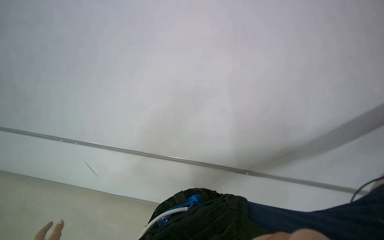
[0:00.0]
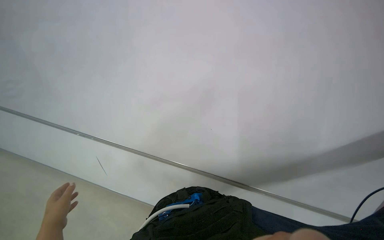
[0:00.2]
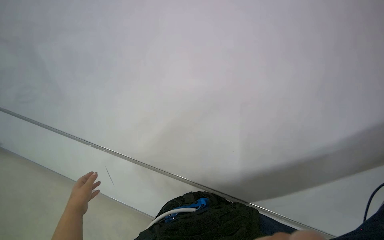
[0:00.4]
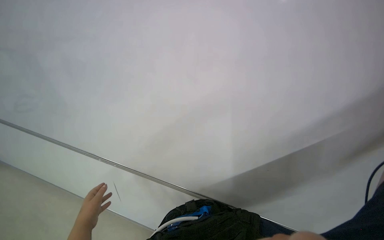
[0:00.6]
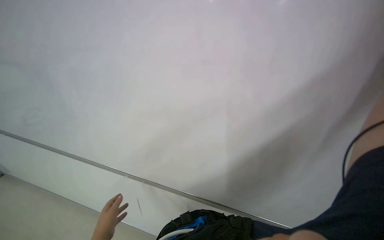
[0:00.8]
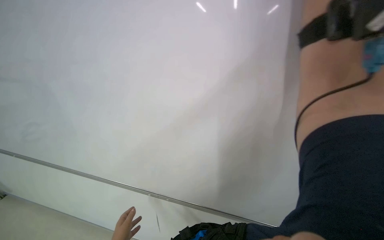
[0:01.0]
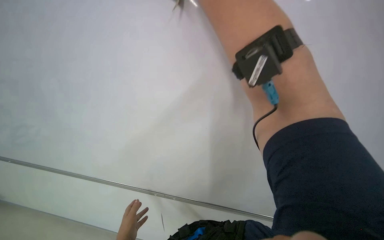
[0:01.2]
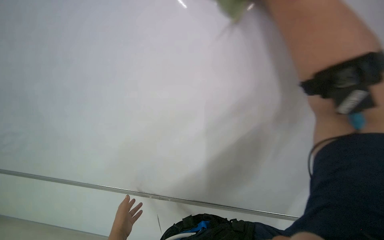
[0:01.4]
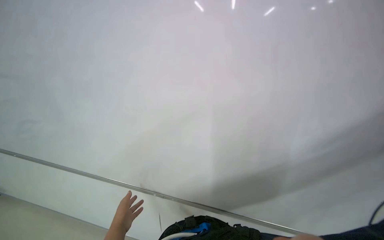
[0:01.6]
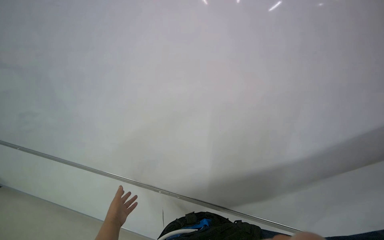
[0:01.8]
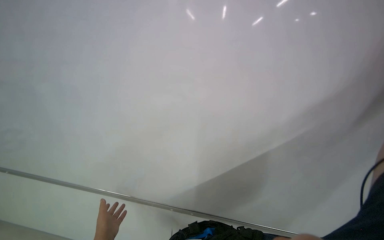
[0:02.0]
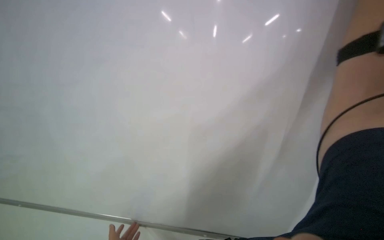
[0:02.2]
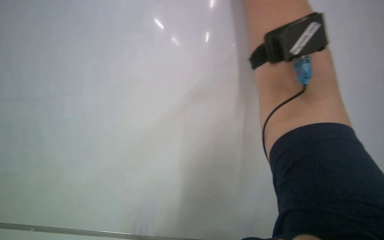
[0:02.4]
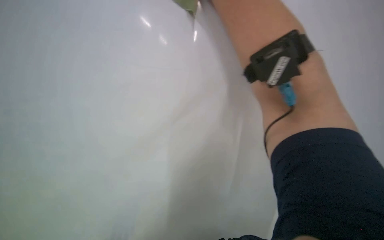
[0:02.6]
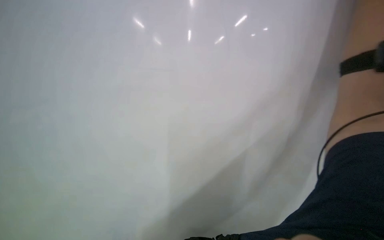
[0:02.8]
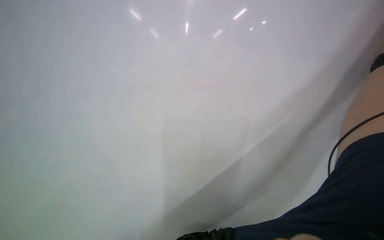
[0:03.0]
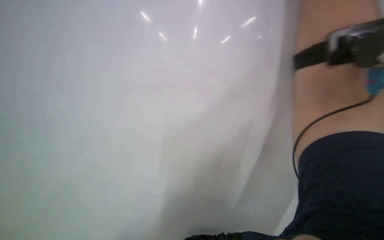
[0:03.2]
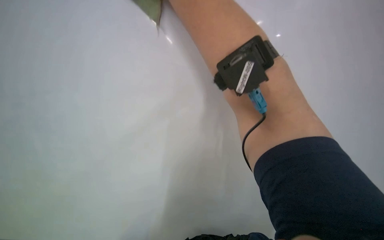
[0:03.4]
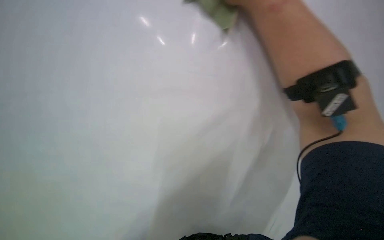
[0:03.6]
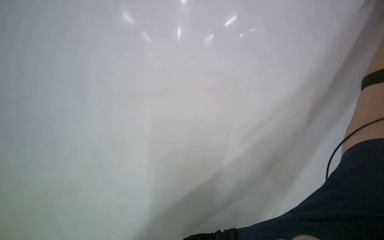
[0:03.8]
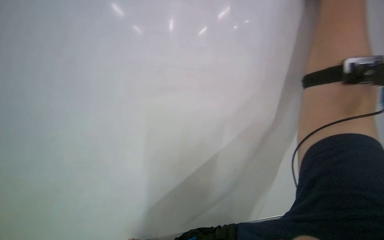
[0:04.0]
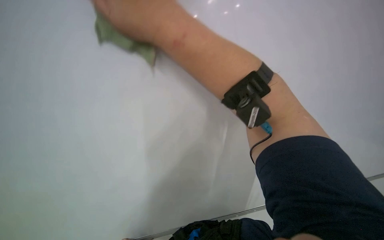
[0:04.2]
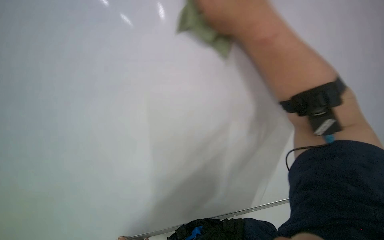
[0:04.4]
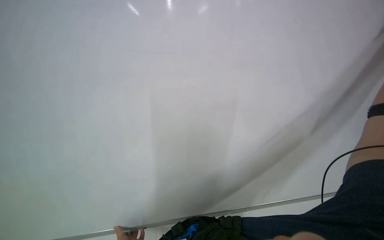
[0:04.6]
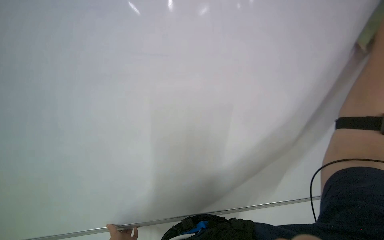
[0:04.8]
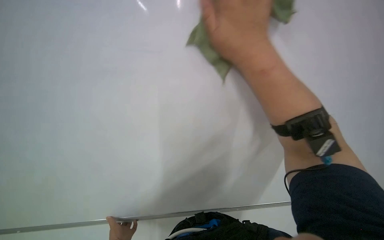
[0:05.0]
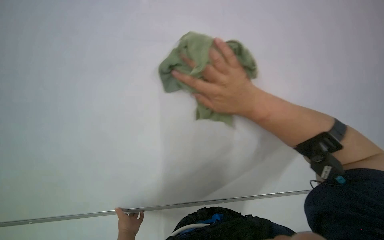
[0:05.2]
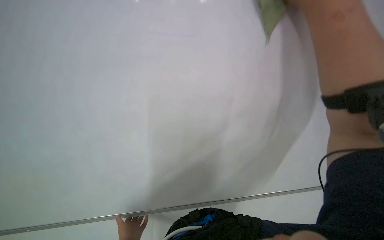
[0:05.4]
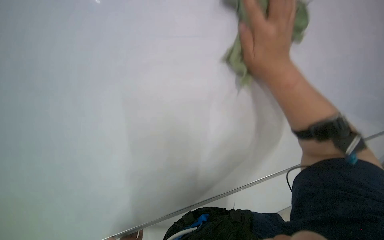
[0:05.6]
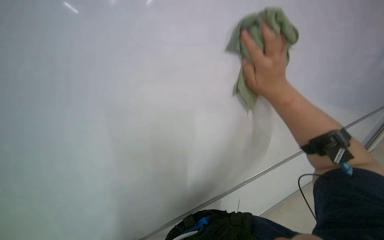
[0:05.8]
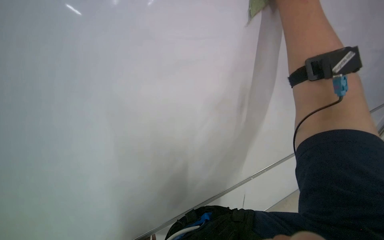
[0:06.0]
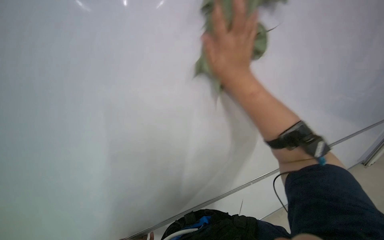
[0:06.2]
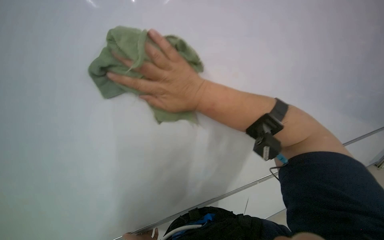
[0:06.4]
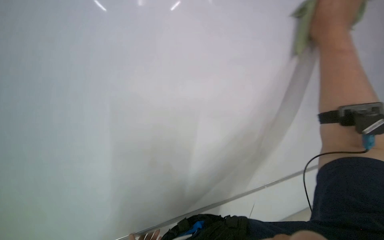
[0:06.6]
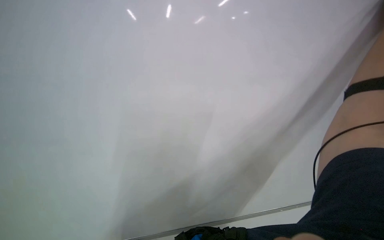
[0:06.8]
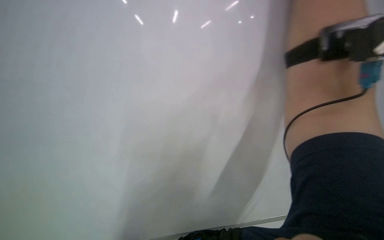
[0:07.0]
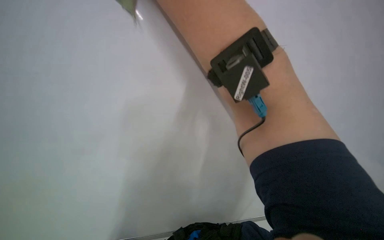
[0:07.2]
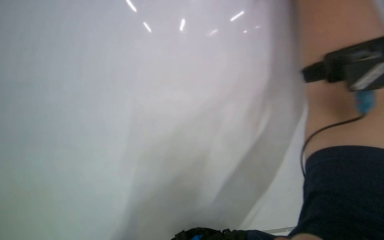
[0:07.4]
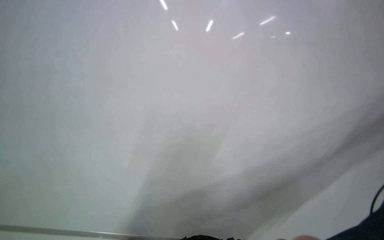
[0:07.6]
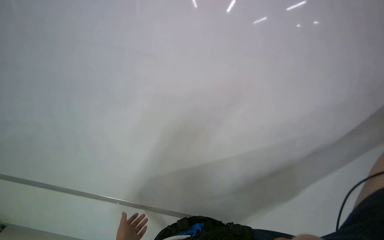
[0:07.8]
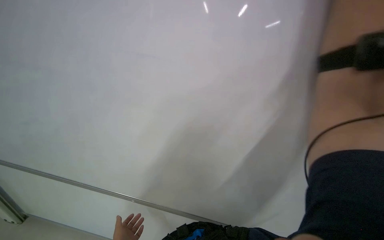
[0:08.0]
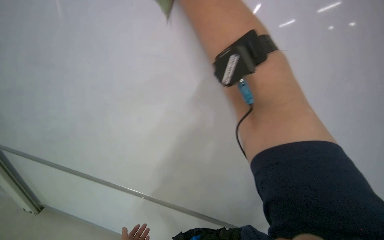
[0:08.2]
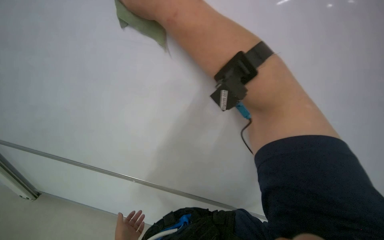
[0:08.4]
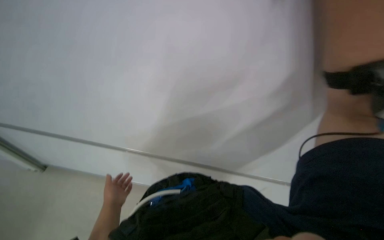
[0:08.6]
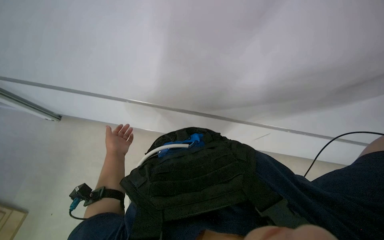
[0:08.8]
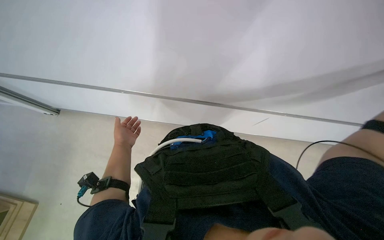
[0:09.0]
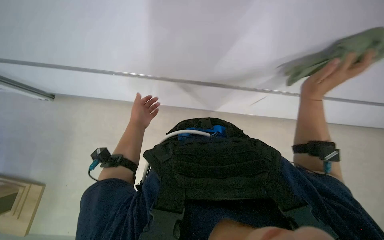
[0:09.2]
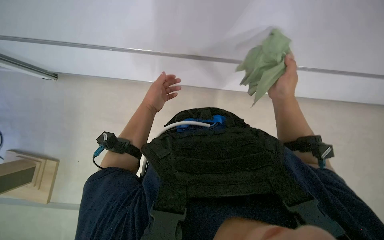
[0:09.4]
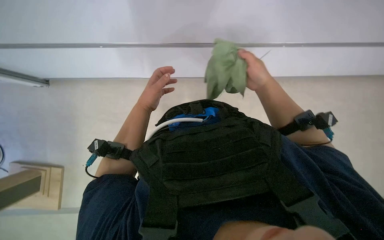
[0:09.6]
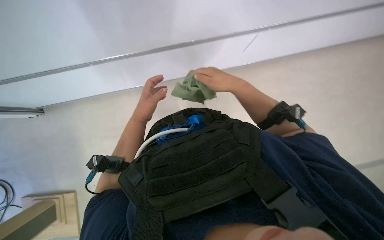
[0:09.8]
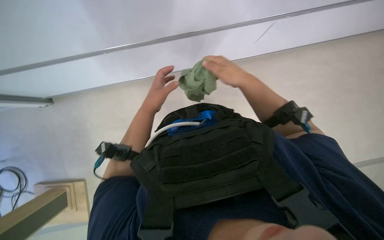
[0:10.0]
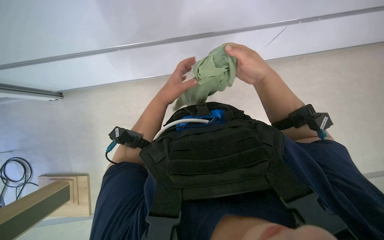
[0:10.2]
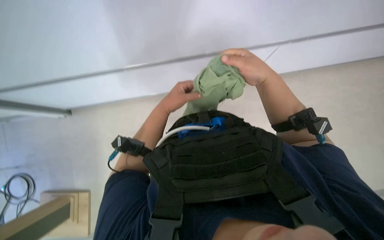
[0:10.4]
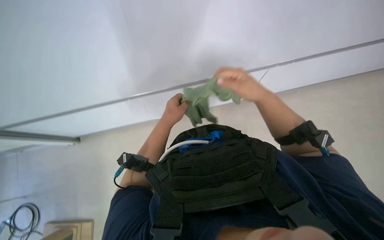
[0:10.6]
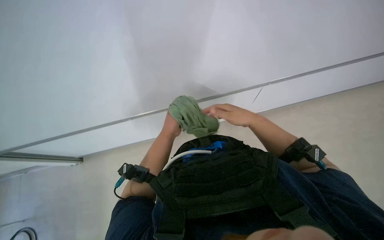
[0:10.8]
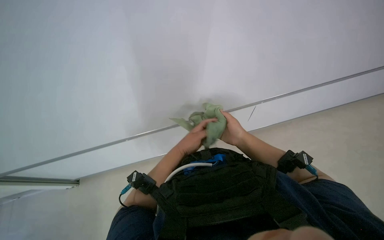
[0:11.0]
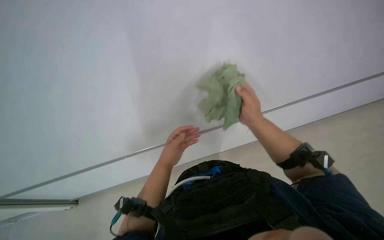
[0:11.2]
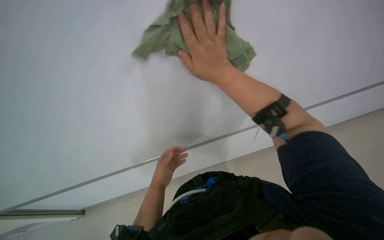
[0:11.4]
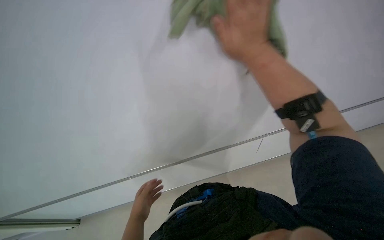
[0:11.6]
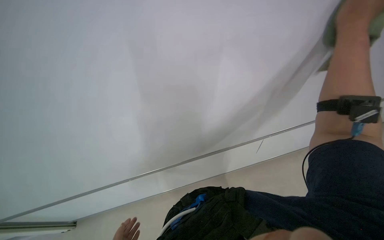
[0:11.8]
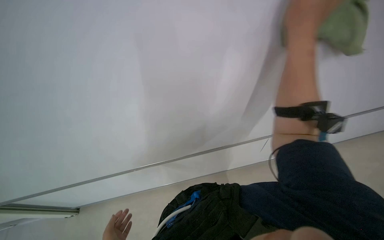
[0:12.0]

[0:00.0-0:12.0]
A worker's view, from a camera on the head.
Job: wiping surfaces.
The whole recording: Wiping white surfaces with cloth. The worker wipes white surfaces with a green cloth.
0:00.0 to 0:01.6: The camera is aimed roughly 25 degrees further to the left.
0:04.4 to 0:06.0: The right hand swings up and down the picture, about 20 cm each way, with 4 reversals.
0:07.6 to 0:09.0: The view tilts roughly 20 degrees downward.
0:09.0 to 0:10.4: The left hand travels nearer to the camera and to the right by approximately 25 cm.
0:10.4 to 0:12.0: The view tips upward by about 35 degrees.

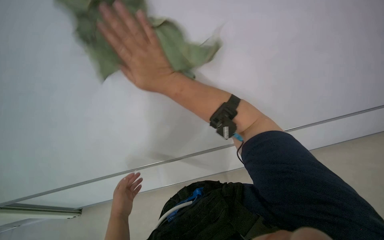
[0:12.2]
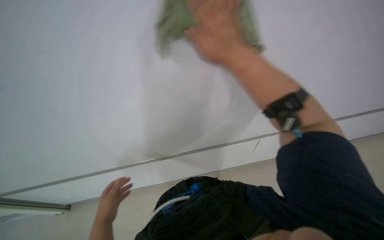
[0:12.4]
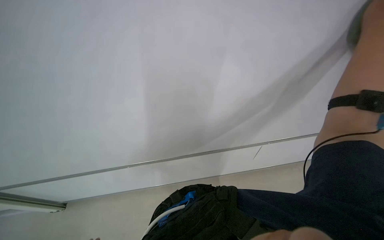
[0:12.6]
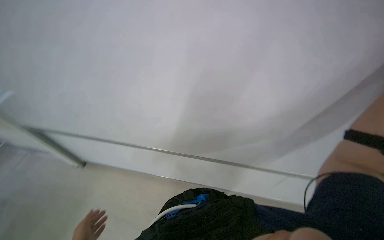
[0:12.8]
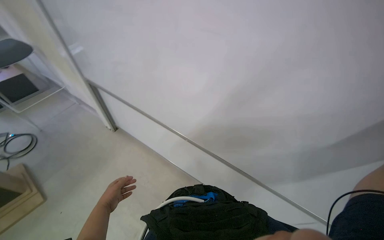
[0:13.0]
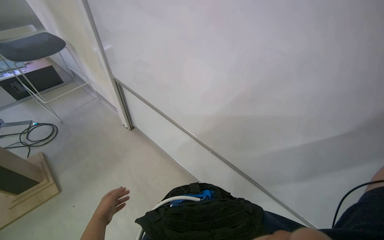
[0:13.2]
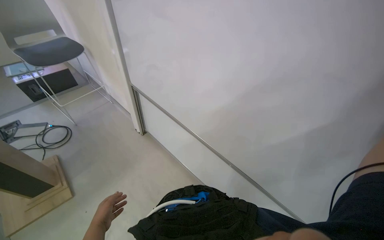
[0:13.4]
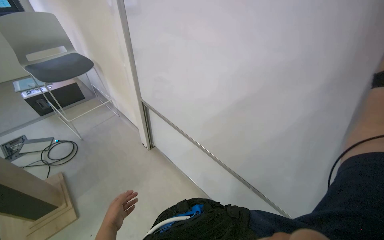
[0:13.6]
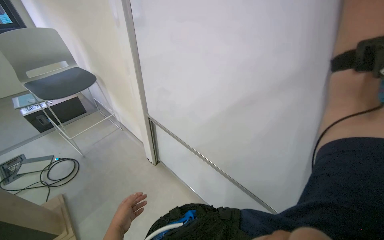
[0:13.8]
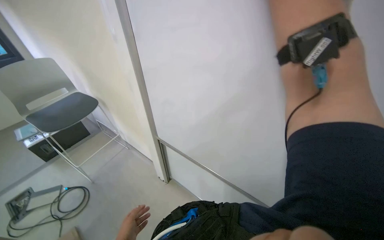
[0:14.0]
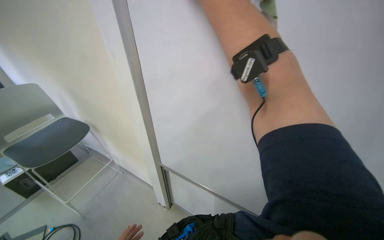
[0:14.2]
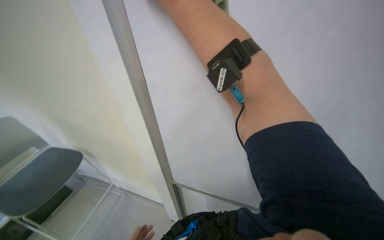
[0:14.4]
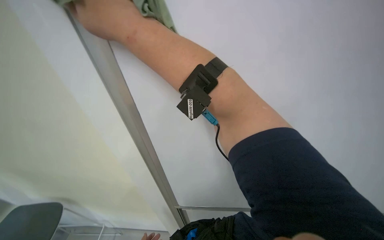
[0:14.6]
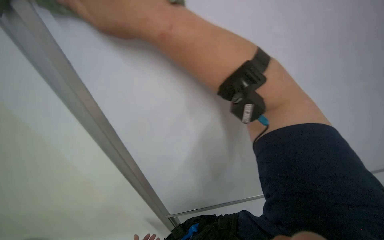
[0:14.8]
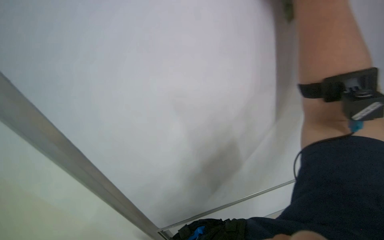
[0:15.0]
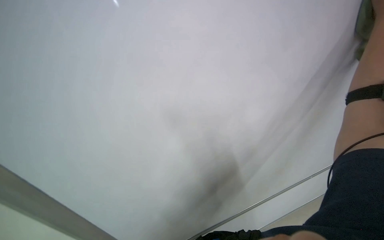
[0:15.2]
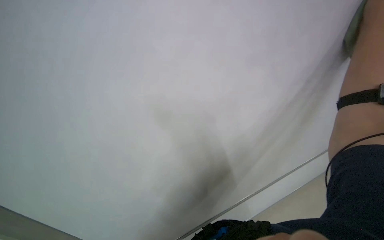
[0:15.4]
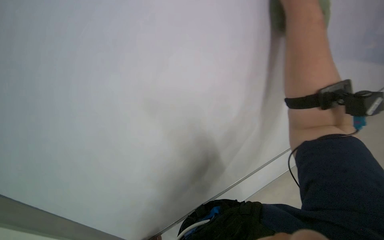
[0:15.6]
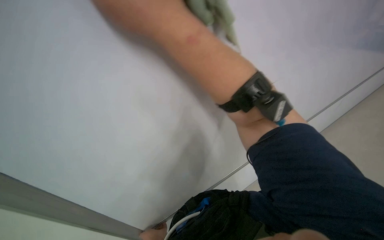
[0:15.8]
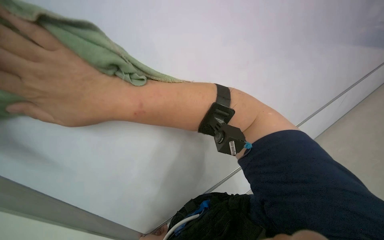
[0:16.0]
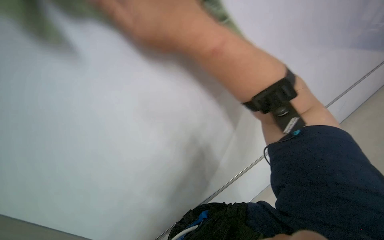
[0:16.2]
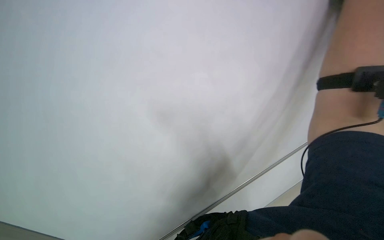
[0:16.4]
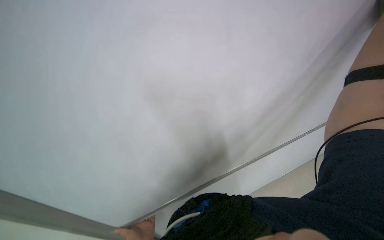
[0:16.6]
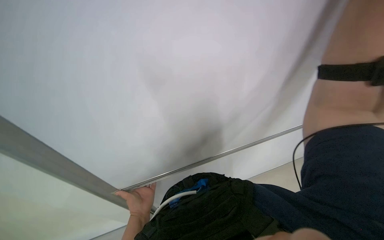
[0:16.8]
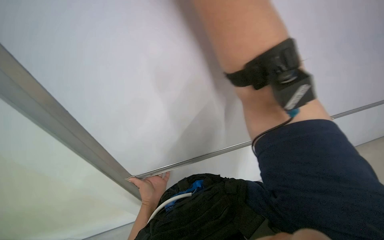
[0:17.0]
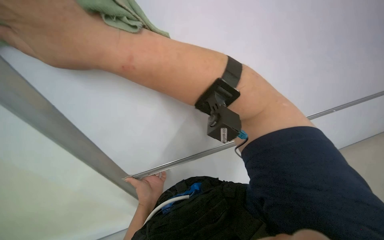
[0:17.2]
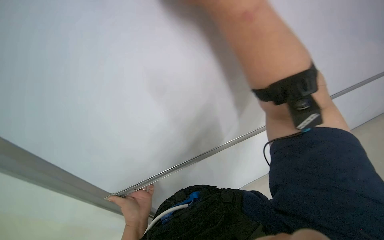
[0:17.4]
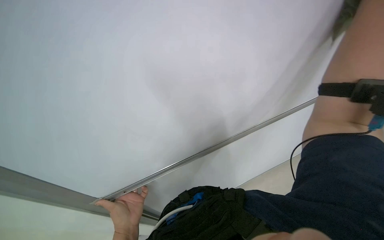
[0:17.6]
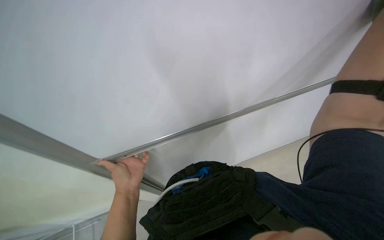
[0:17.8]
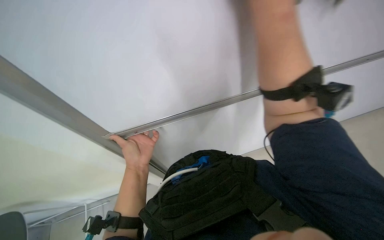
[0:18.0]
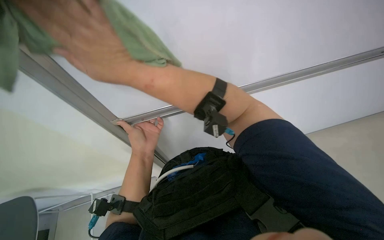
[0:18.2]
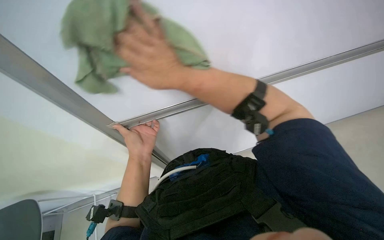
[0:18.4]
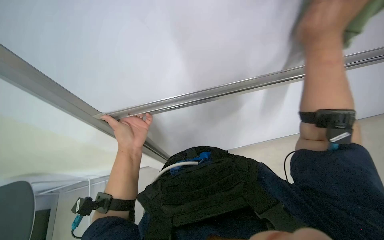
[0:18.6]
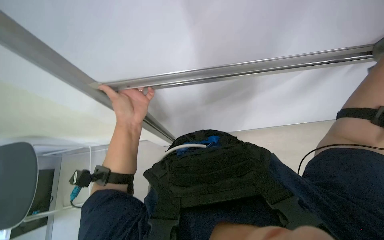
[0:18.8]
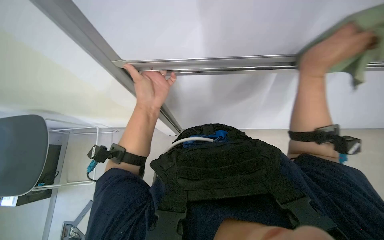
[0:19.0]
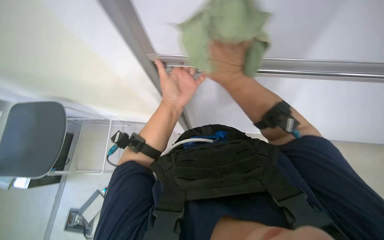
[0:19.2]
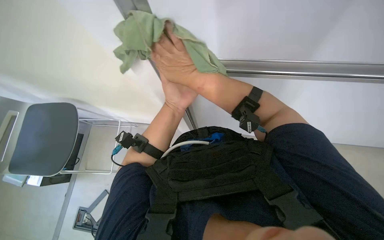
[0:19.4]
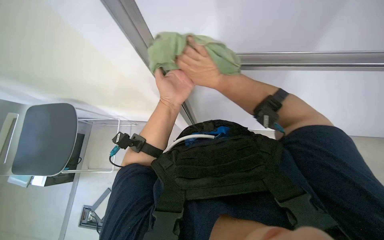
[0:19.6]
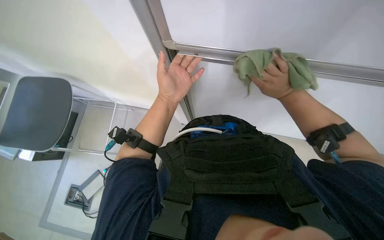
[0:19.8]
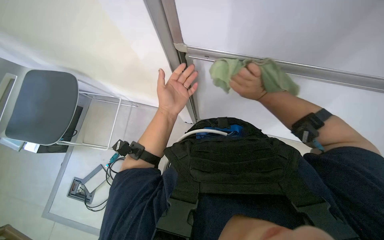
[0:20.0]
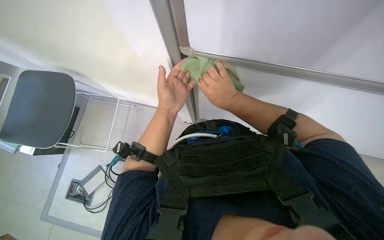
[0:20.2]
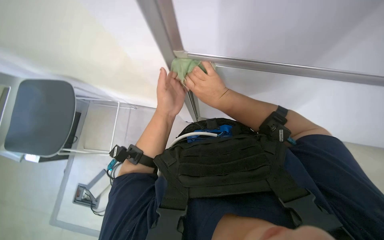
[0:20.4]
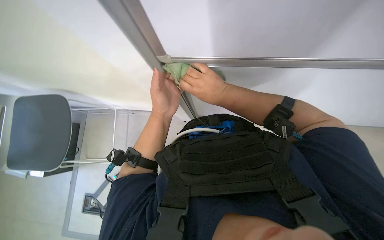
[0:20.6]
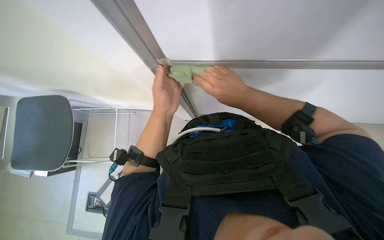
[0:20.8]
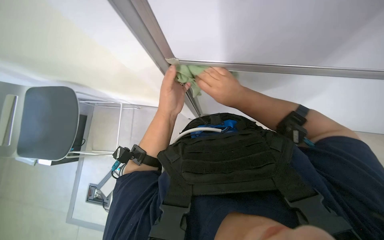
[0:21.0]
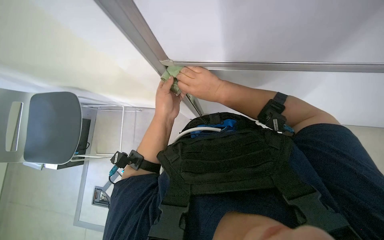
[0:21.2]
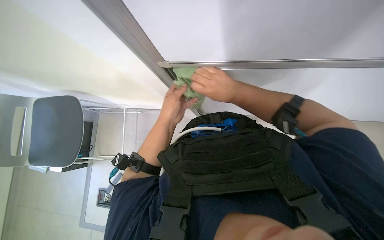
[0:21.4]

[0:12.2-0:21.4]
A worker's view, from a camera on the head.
Job: wiping surfaces.
The whole recording: Wiping white surfaces with cloth. The worker wipes white surfaces with a green cloth.
0:12.2 to 0:13.8: The head travels about 50 cm. The head rotates about 50 degrees to the left.
0:13.8 to 0:15.2: The head rotates approximately 35 degrees to the right.
0:16.8 to 0:18.4: The view tips downward by roughly 25 degrees.
0:18.4 to 0:19.8: The scene rotates clockwise by some 25 degrees.
0:19.8 to 0:21.4: The right hand is displaced to the left by roughly 15 cm.
